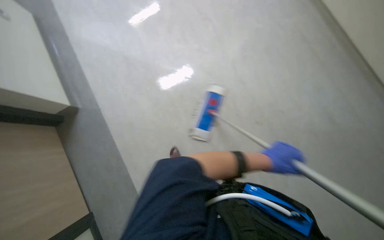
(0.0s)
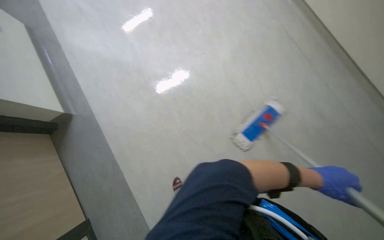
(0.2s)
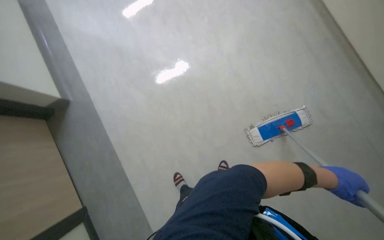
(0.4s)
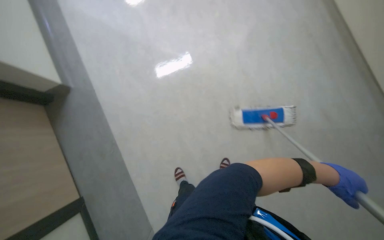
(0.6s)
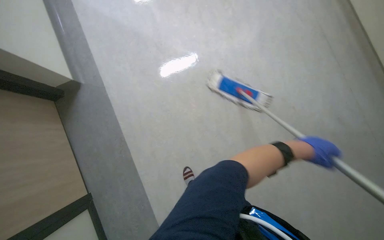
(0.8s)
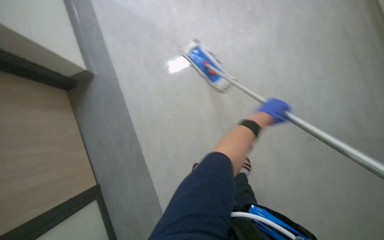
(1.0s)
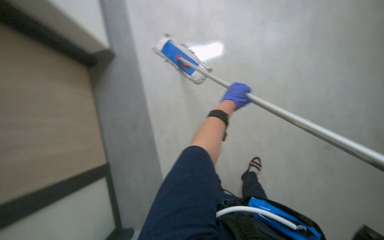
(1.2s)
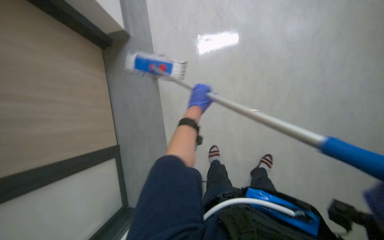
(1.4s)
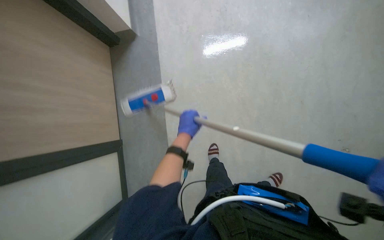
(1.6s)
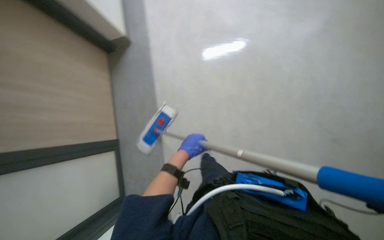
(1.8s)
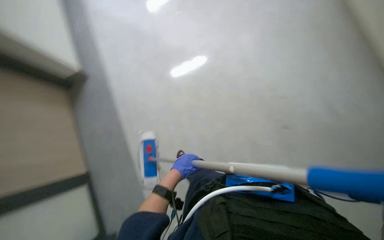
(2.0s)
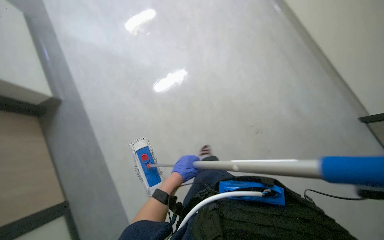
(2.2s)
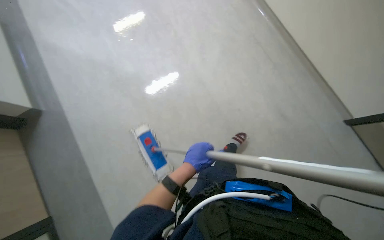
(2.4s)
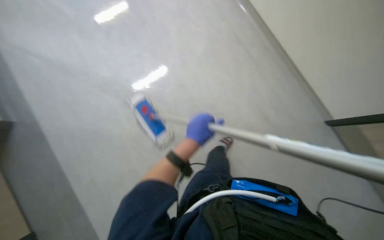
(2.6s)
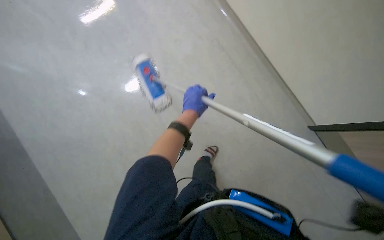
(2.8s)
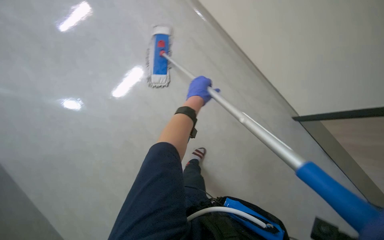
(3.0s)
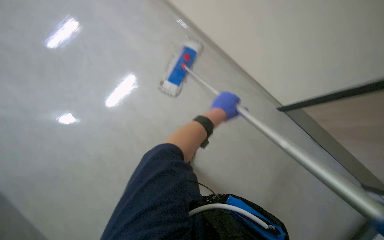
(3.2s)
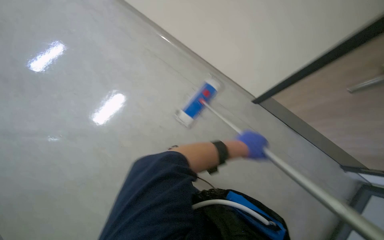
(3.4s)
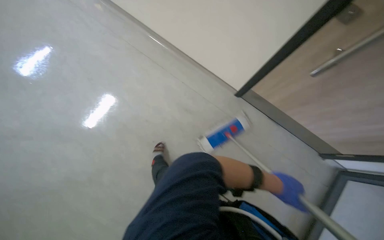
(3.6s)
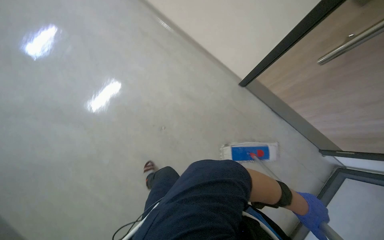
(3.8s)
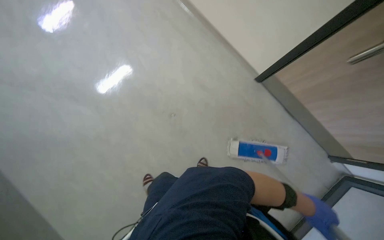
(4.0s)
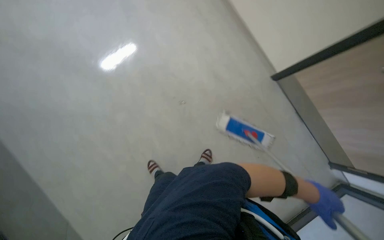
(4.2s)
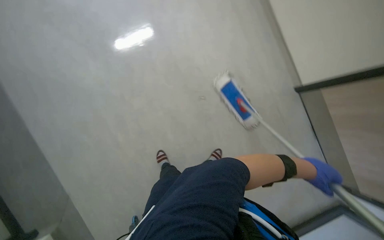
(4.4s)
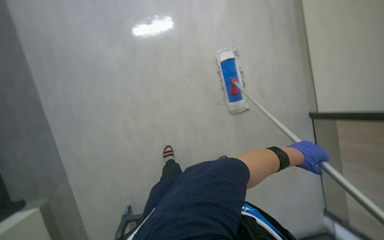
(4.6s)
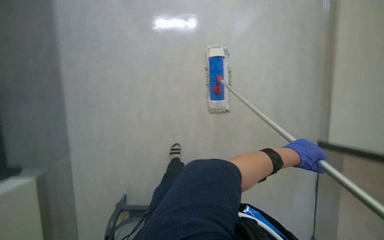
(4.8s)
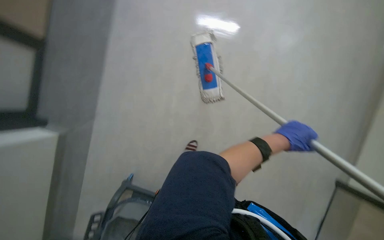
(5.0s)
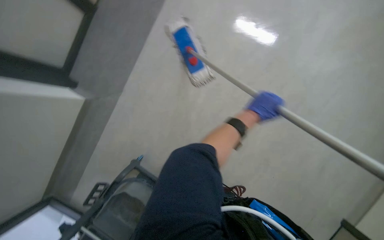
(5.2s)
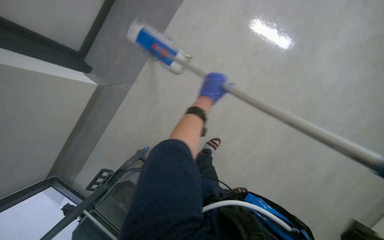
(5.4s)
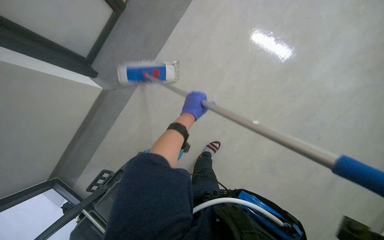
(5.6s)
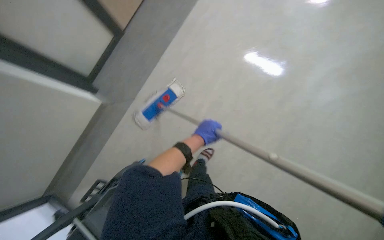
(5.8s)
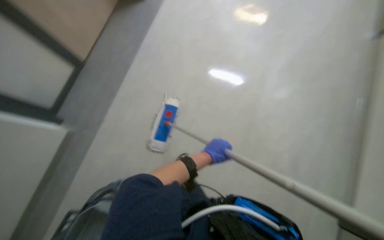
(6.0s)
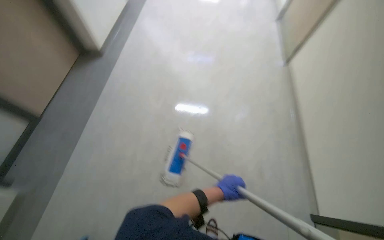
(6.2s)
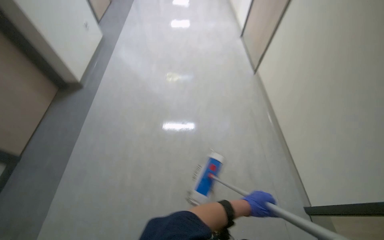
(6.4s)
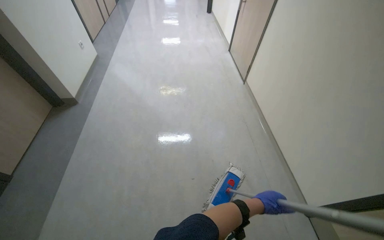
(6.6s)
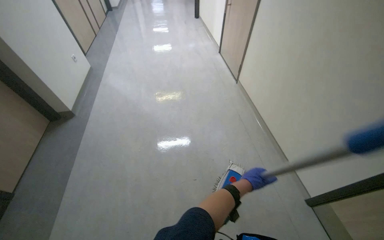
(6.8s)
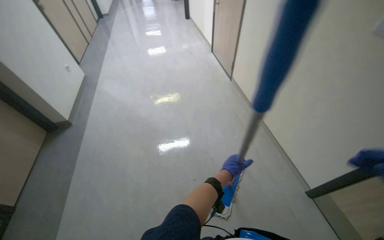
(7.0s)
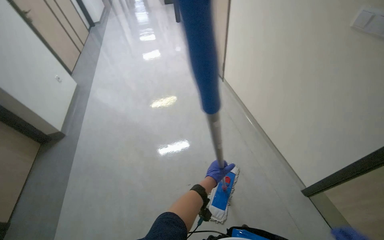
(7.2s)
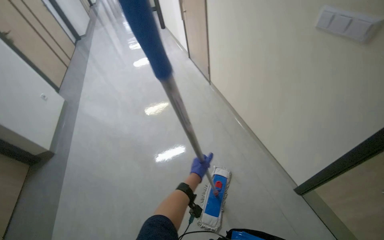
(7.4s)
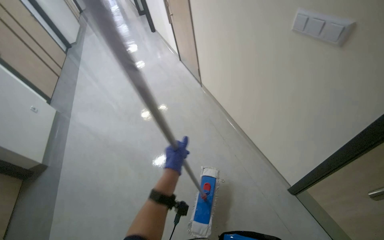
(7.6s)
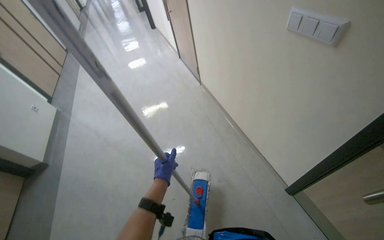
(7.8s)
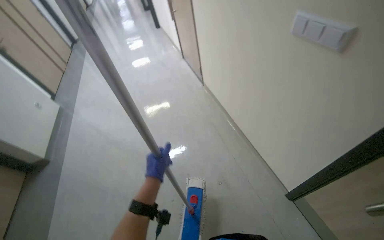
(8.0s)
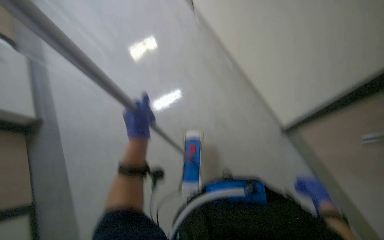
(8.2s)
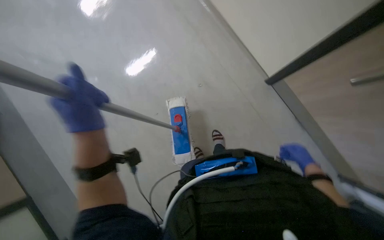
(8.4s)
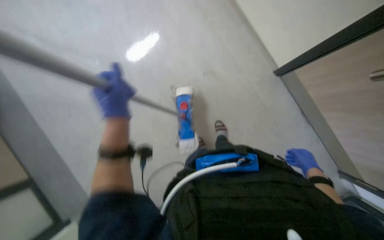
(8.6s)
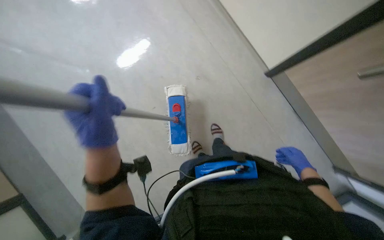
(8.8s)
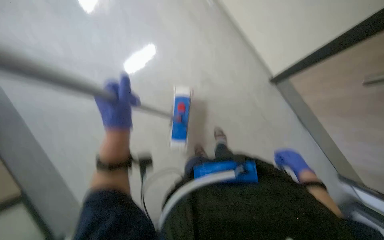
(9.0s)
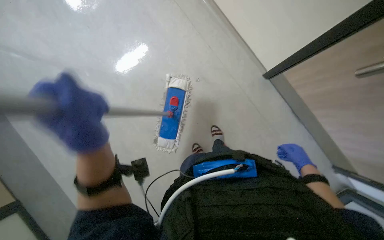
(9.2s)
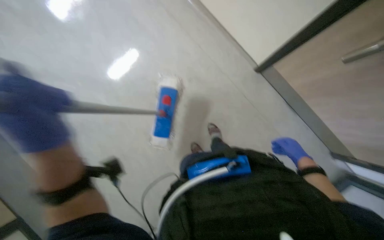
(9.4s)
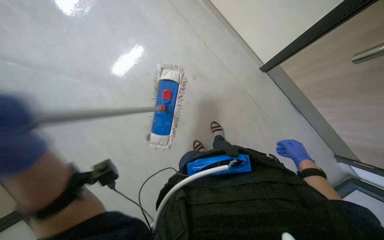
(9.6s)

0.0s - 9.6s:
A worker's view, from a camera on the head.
Job: mopping floor.
The whole recording: Mopping the floor. The worker mops the floor using a flat mop and bucket.
0.0s - 1.6s: The left hand goes approximately 50 cm to the left.
1.6s - 3.2s: The left hand travels to the right by some 10 cm, and reaches approximately 15 cm down the picture, then returns.
6.4s - 8.0s: The left hand shifts approximately 20 cm up the picture and nearer to the camera.
8.0s - 9.6s: The camera pitches downward, by some 35 degrees.

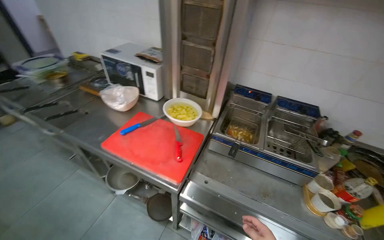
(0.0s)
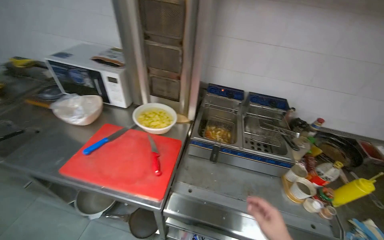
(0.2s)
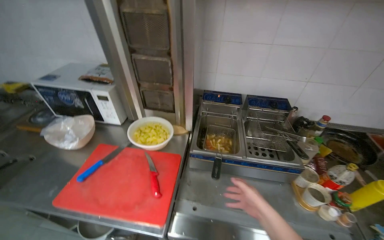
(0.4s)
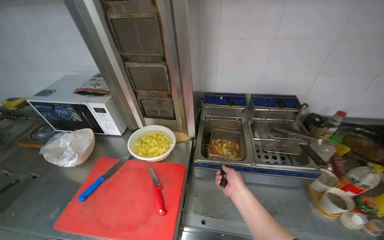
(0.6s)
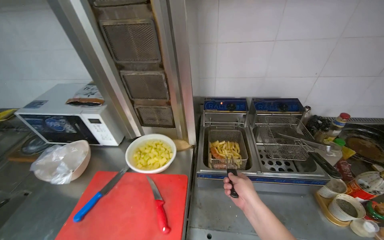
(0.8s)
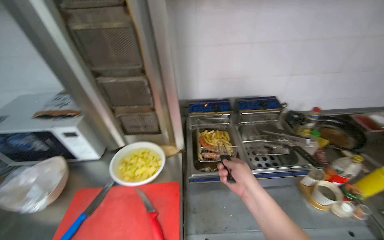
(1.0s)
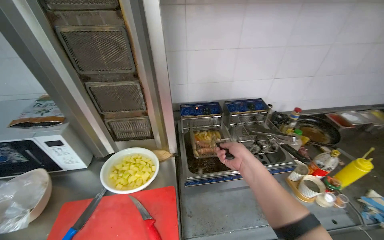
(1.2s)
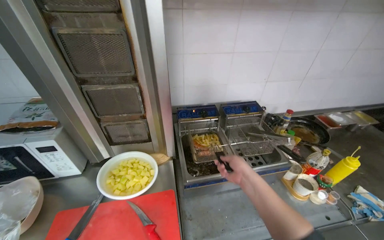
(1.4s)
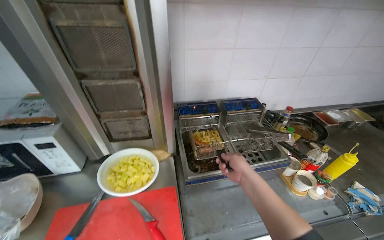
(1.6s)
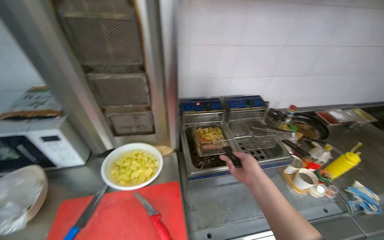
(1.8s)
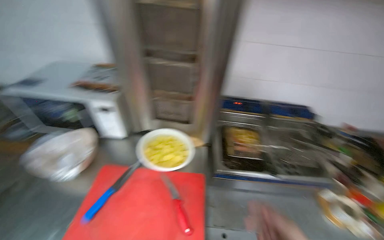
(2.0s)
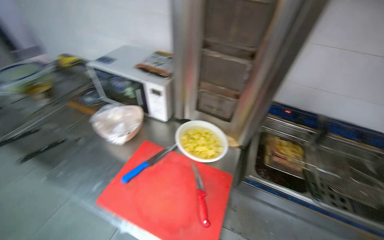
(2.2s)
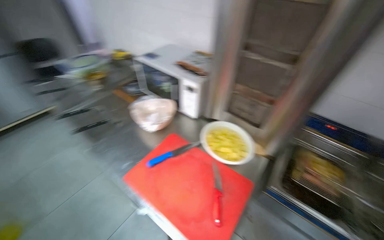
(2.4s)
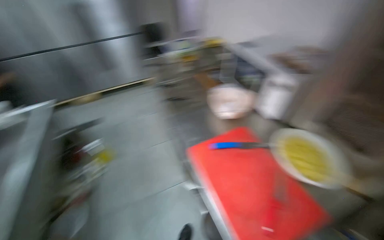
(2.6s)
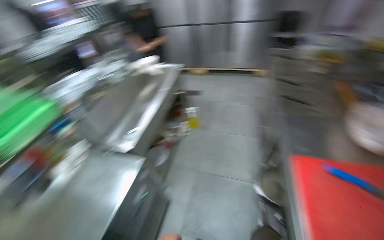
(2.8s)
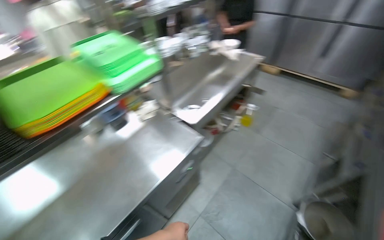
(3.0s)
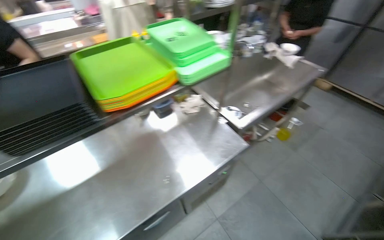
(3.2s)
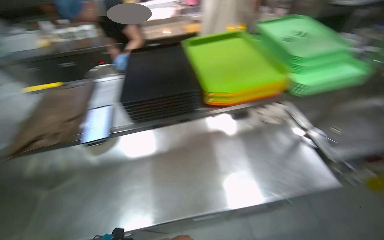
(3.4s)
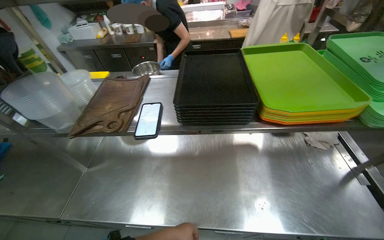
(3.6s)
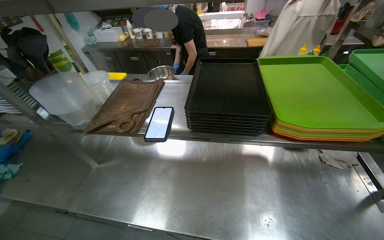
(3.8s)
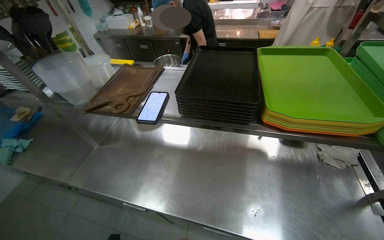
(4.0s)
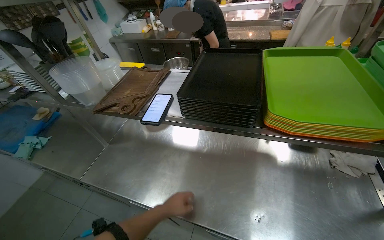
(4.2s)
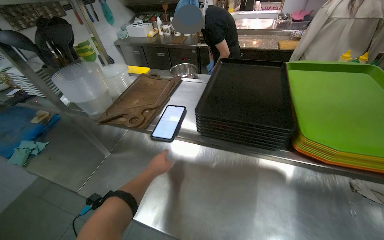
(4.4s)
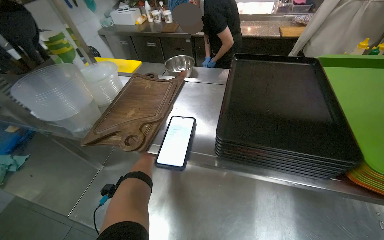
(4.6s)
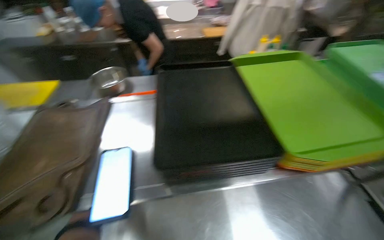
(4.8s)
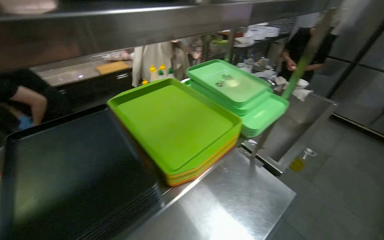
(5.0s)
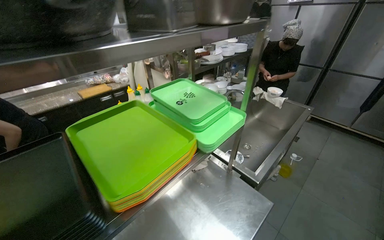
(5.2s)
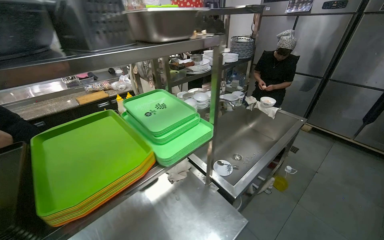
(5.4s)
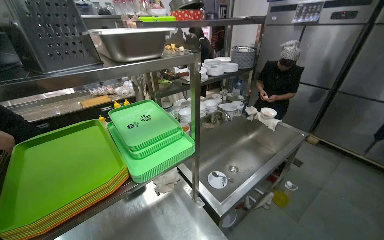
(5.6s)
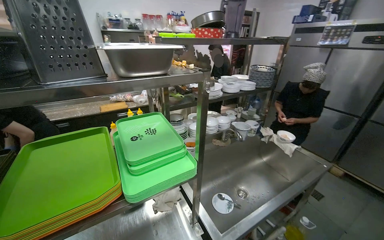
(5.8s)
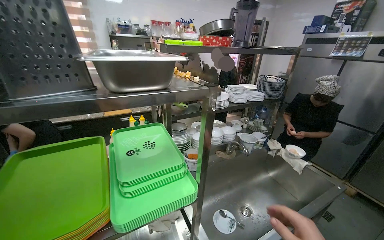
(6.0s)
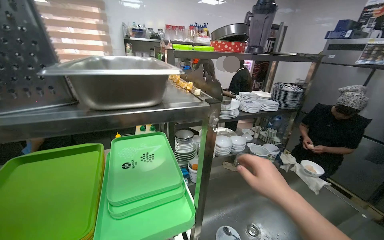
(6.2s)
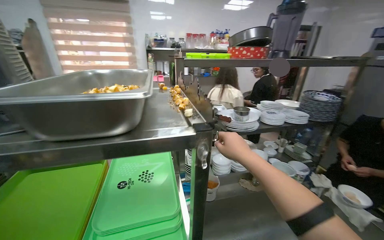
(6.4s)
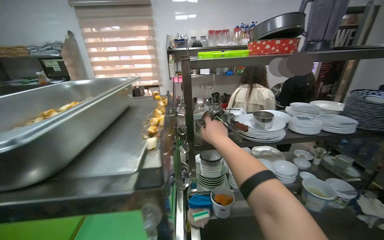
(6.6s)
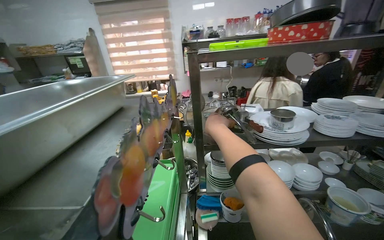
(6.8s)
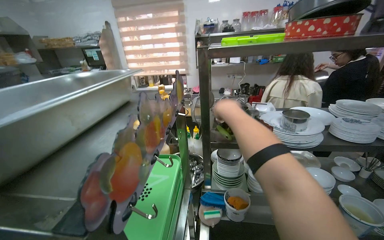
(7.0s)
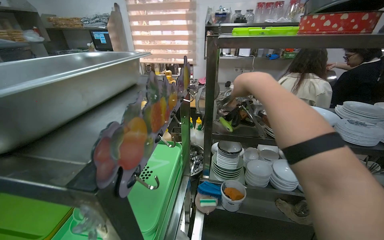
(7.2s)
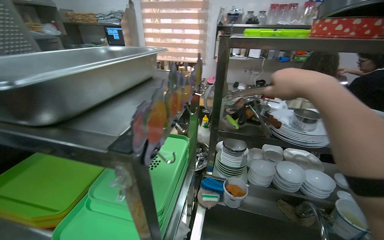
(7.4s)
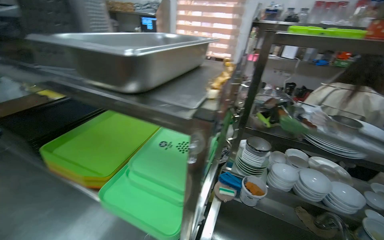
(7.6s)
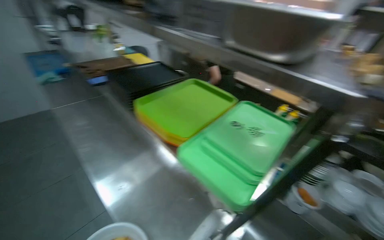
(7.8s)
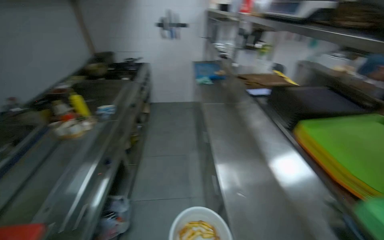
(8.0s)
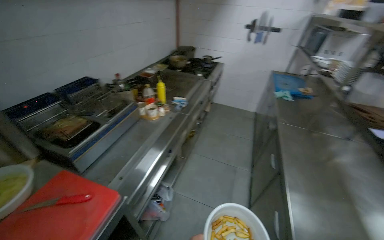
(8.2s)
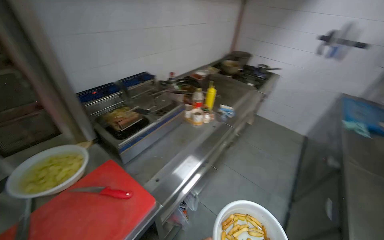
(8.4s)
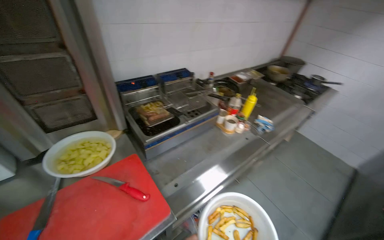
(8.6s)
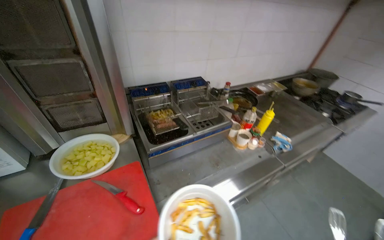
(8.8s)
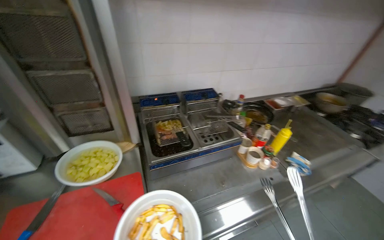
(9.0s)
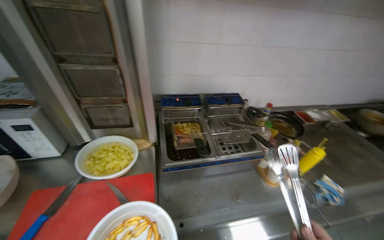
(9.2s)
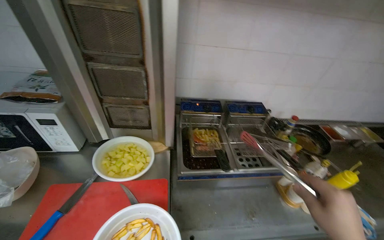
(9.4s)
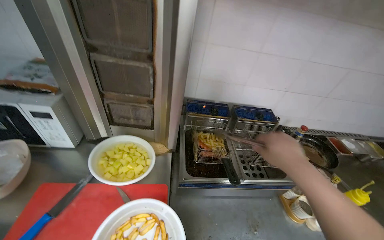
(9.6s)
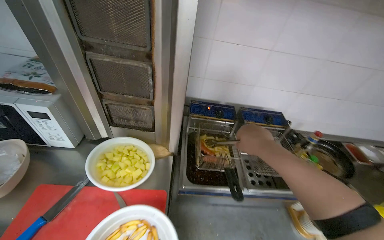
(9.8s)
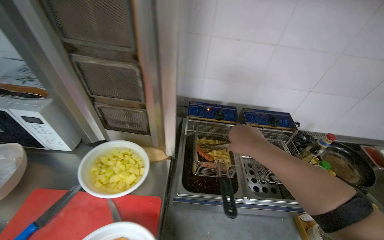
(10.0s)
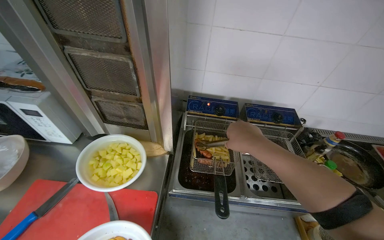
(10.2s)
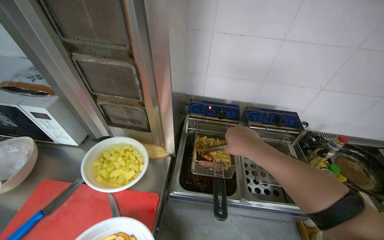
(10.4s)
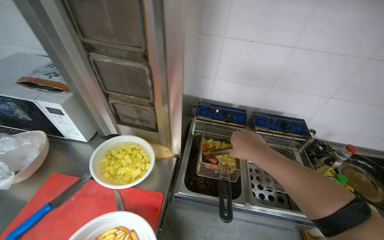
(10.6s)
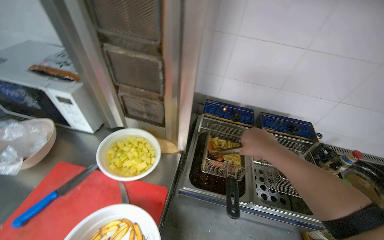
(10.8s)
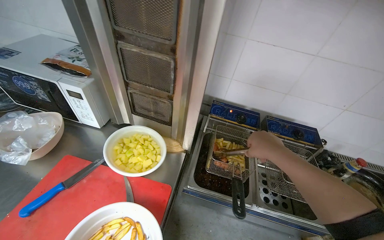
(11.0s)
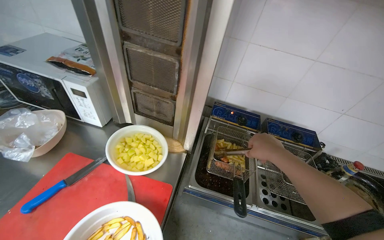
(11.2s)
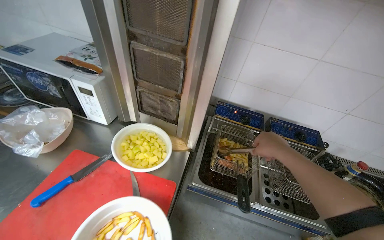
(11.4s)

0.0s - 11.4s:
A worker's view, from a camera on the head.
Job: cooking food.
The whole recording: Frying and seasoning fries and sausages. The worker fries and seasons fries and sausages in the deep fryer.
0.0s - 1.4s: The head turns to the right by about 35 degrees.
1.4s - 2.8s: The wearer looks some 115 degrees further to the left.
2.8s - 4.2s: The camera is carried roughly 50 cm. The head rotates approximately 95 degrees to the left.
4.2s - 5.6s: The wearer looks roughly 55 degrees further to the right. The view tilts roughly 15 degrees upward.
5.6s - 7.2s: The camera travels some 50 cm. The wearer's head swings about 45 degrees to the left.
7.2s - 8.6s: The wearer moves some 90 cm. The head rotates some 130 degrees to the left.
8.6s - 10.0s: The wearer's head swings approximately 35 degrees to the left.
